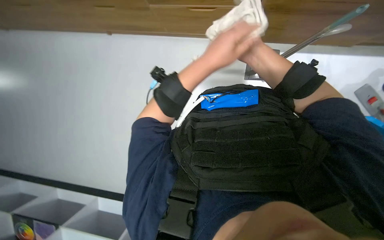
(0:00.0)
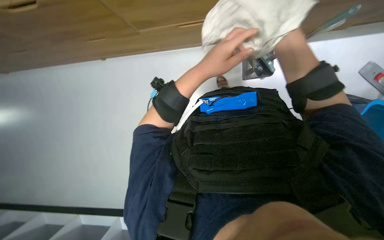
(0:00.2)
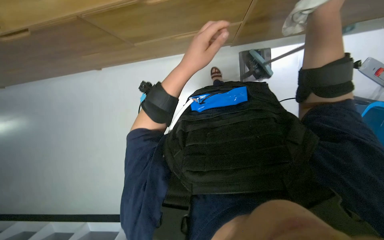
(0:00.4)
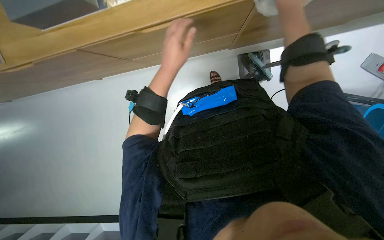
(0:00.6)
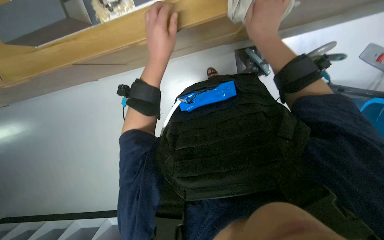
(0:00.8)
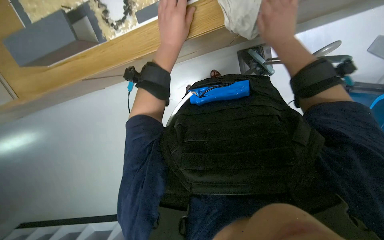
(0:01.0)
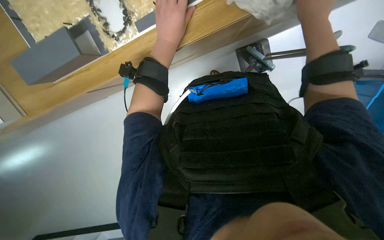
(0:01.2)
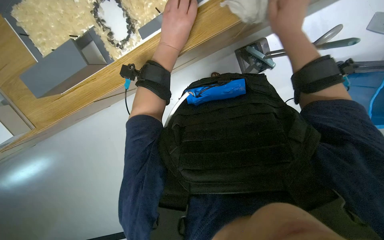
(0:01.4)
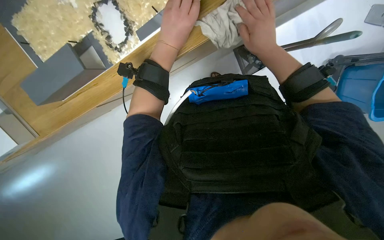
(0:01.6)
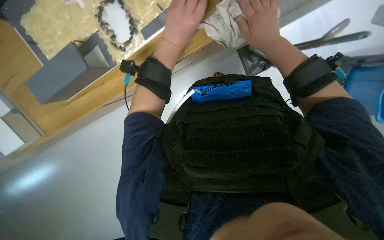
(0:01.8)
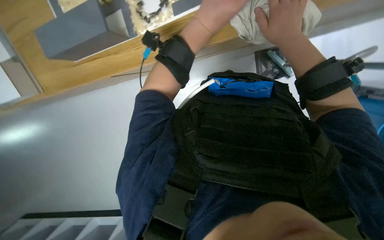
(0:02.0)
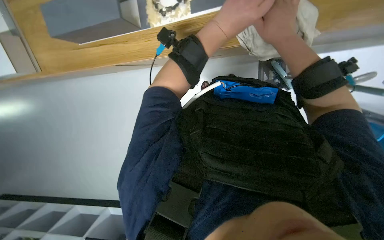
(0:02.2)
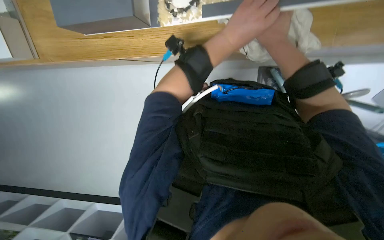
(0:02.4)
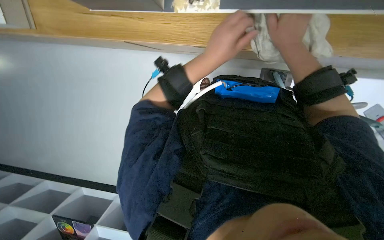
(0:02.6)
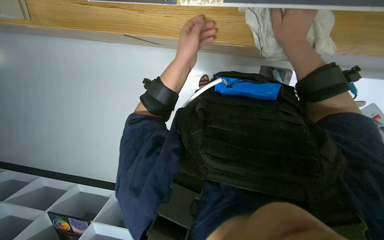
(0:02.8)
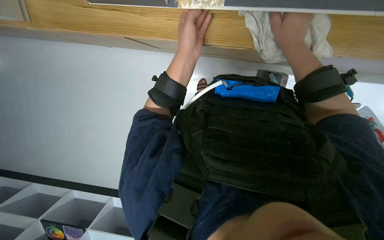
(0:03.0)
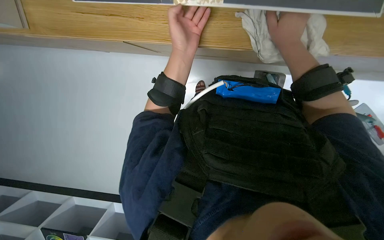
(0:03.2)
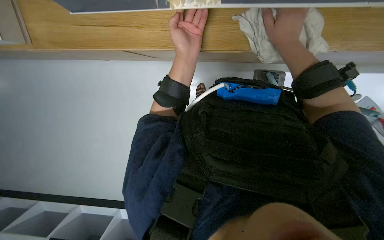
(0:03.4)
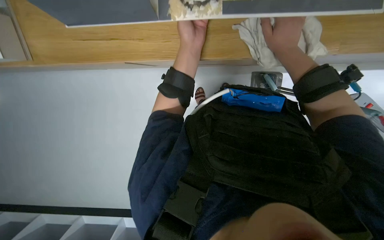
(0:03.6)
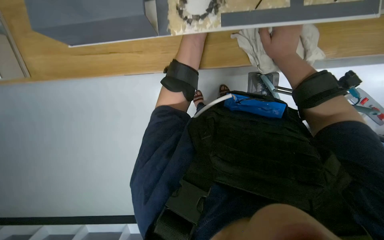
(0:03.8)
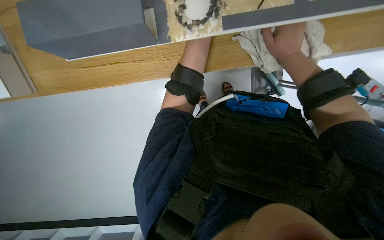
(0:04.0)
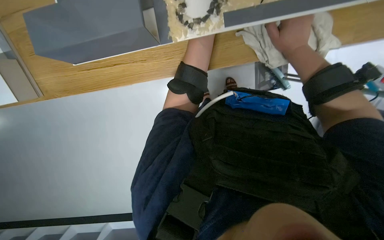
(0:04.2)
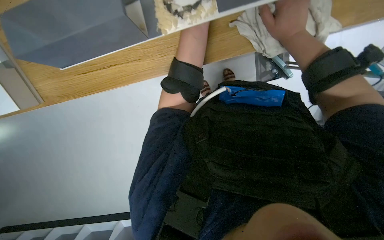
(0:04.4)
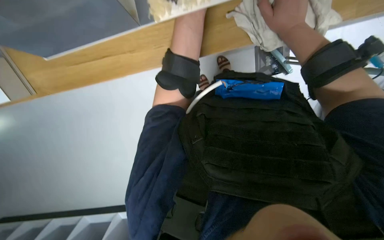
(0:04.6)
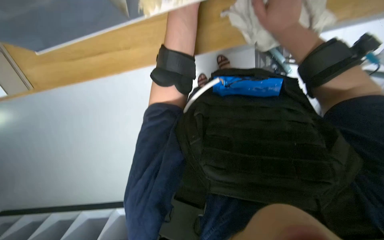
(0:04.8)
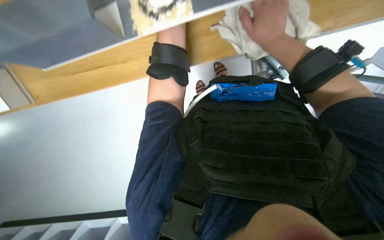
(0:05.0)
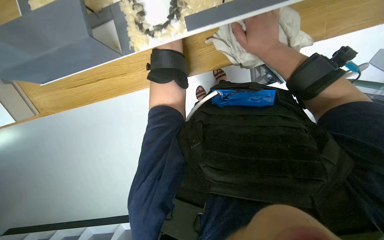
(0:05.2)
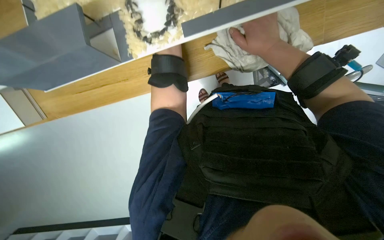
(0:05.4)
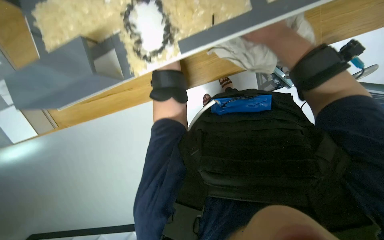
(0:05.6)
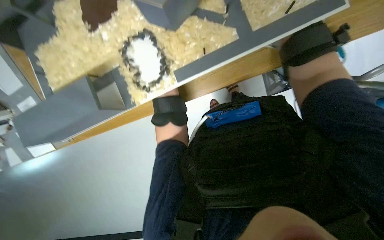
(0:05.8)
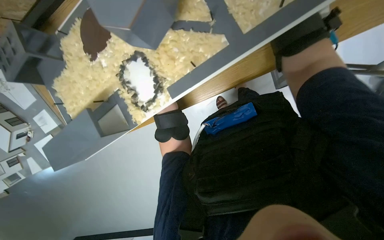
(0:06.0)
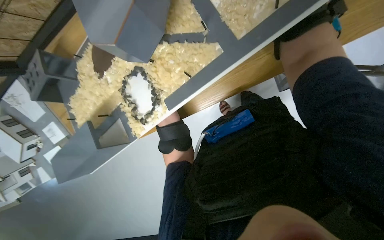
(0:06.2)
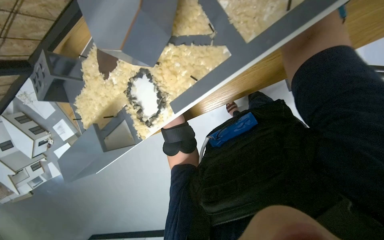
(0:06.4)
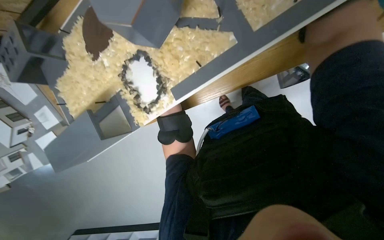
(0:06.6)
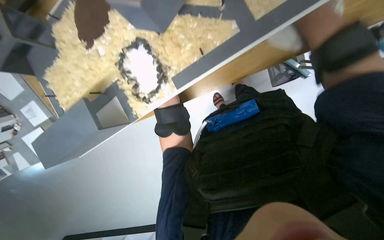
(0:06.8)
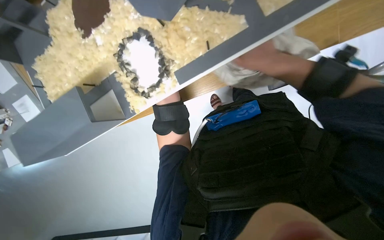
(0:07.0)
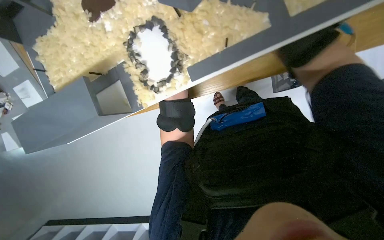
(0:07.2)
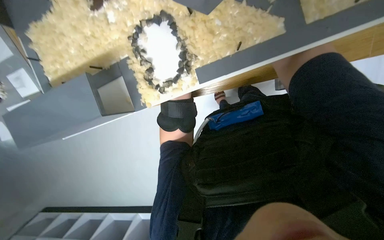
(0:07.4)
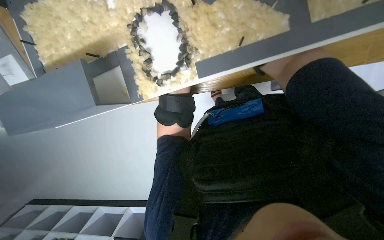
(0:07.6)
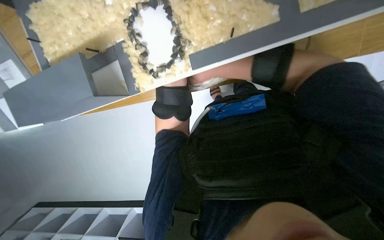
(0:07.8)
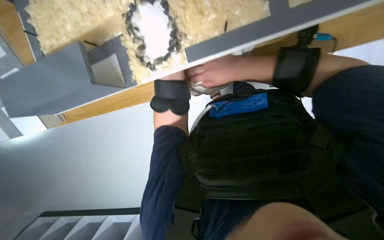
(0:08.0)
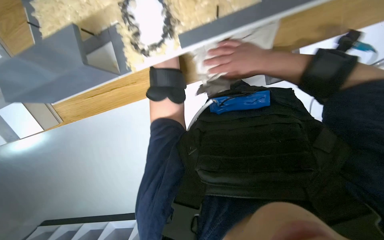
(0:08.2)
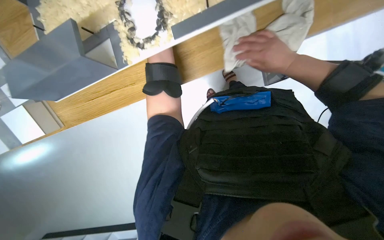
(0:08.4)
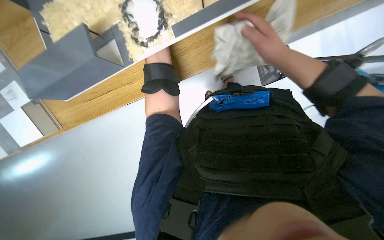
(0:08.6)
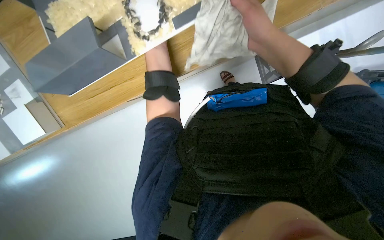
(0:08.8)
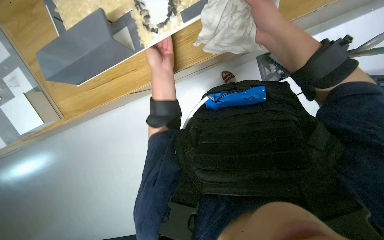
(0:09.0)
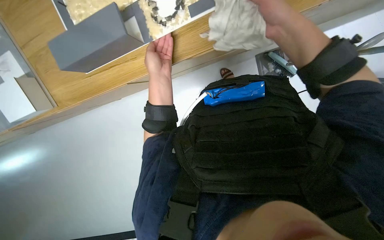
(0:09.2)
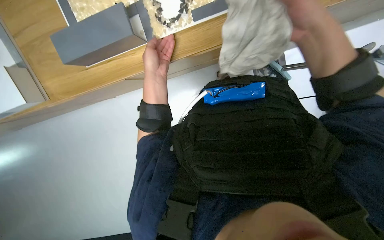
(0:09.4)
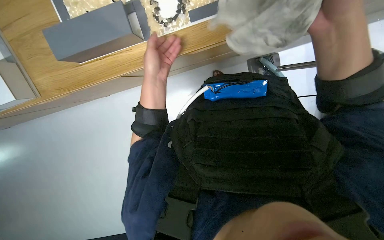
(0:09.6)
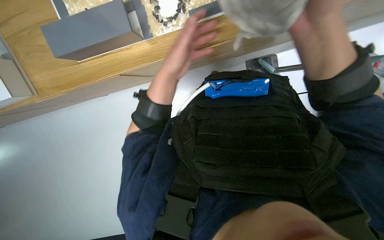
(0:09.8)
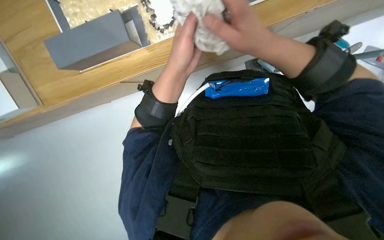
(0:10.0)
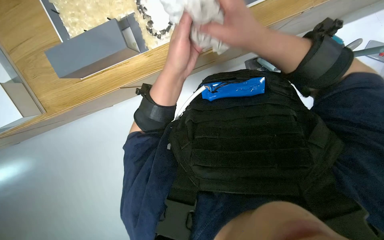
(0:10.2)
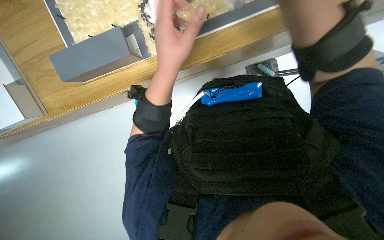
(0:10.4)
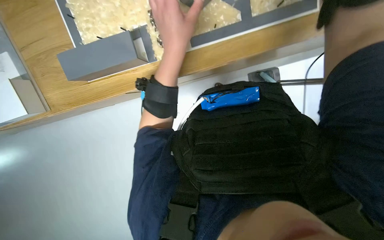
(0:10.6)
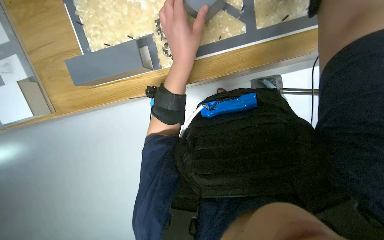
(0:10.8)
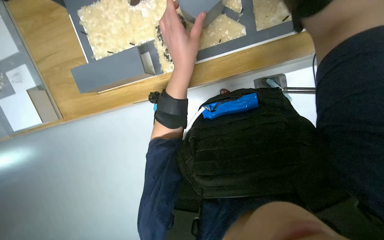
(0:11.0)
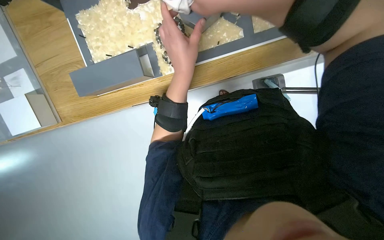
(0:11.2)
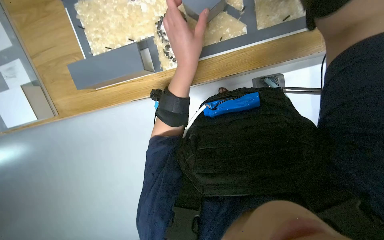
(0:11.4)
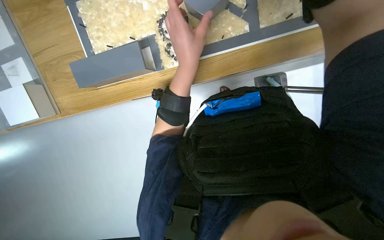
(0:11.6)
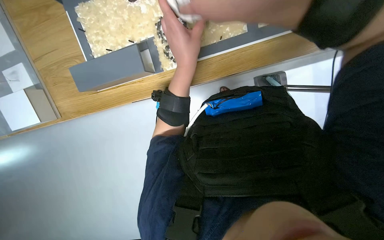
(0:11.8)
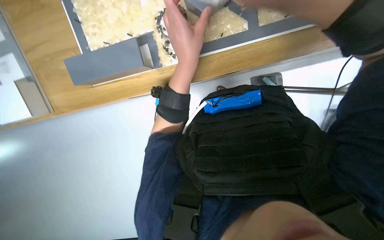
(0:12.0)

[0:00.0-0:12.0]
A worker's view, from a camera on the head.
Job: wiping surfaces.
The whole recording: Wiping display model and surface. The worker washes a cloth in a bucket and then uses it to wipe the display model and surrounding surface.
0:00.0 to 0:01.6: The right hand goes nearer and farther, some 15 cm each way, reversing 3 times.
0:01.6 to 0:03.0: The scene turns roughly 30 degrees clockwise in the picture.
0:07.6 to 0:09.0: The camera pitches upward, by approximately 10 degrees.
0:09.0 to 0:10.4: The left hand shifts about 15 cm nearer to the camera.

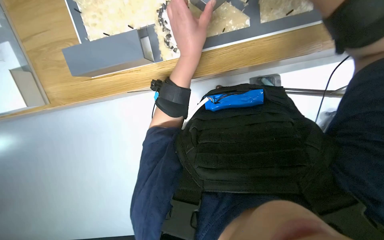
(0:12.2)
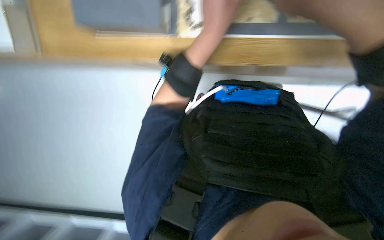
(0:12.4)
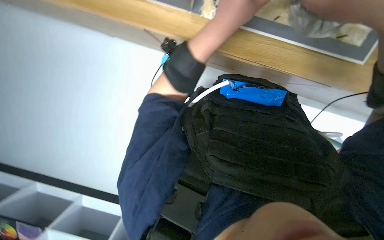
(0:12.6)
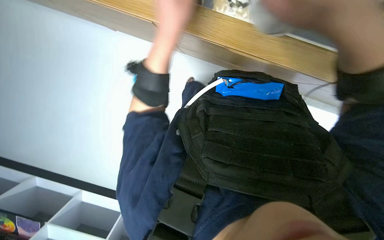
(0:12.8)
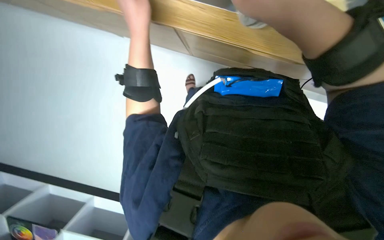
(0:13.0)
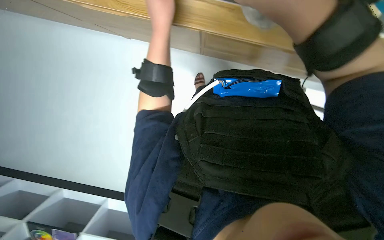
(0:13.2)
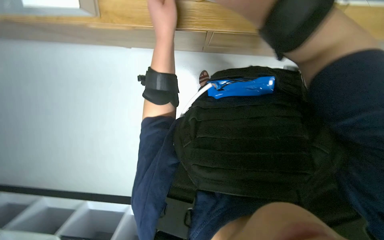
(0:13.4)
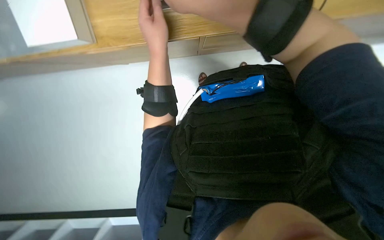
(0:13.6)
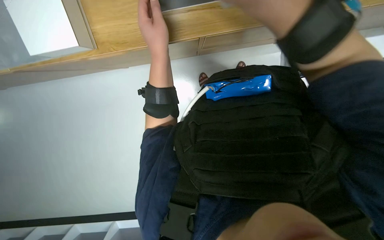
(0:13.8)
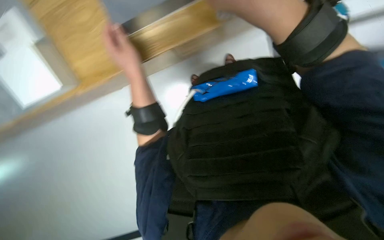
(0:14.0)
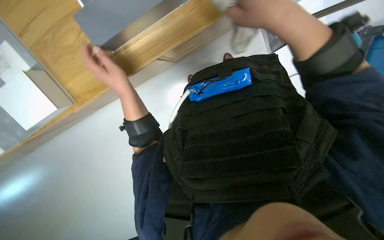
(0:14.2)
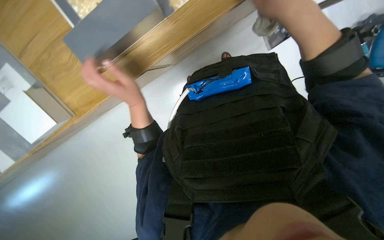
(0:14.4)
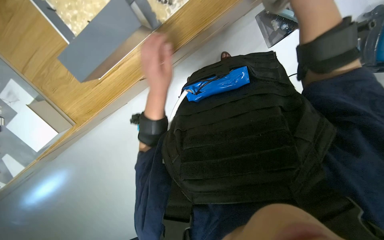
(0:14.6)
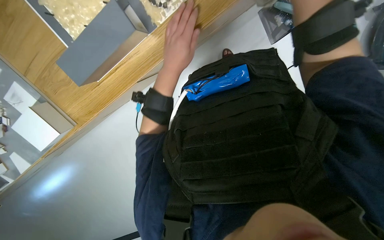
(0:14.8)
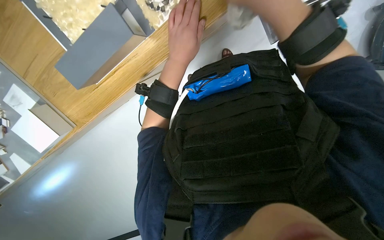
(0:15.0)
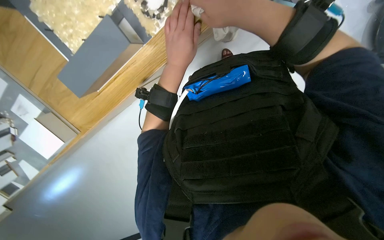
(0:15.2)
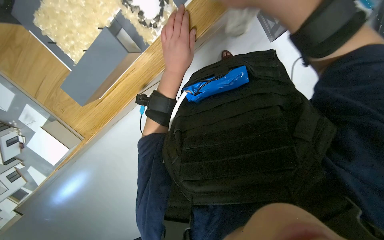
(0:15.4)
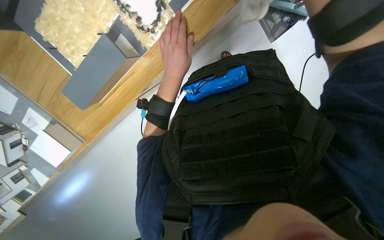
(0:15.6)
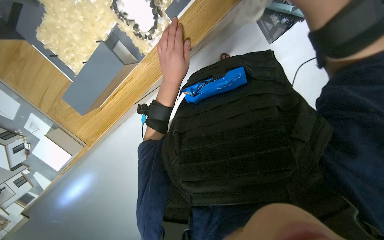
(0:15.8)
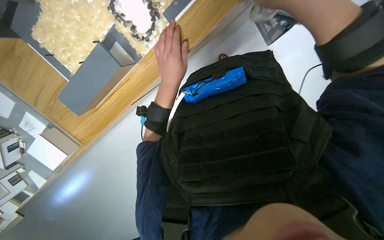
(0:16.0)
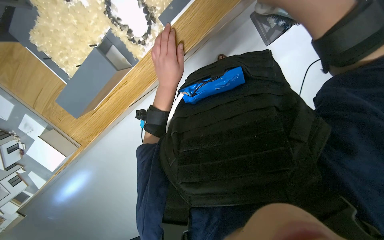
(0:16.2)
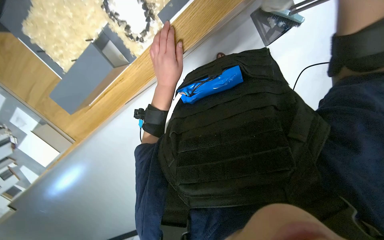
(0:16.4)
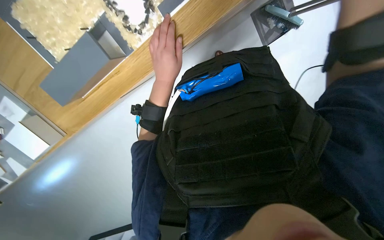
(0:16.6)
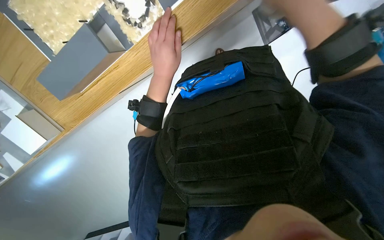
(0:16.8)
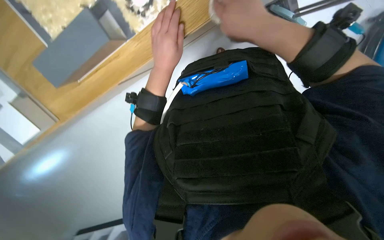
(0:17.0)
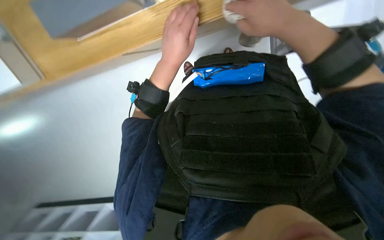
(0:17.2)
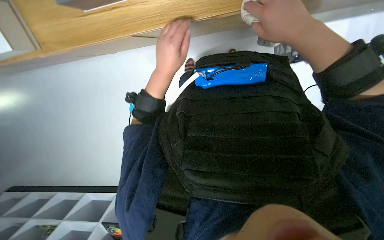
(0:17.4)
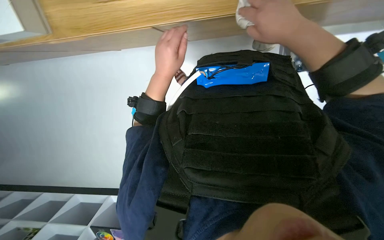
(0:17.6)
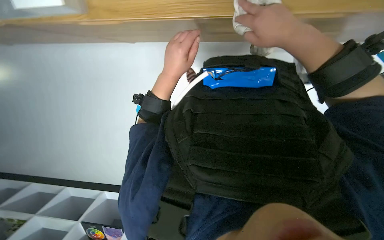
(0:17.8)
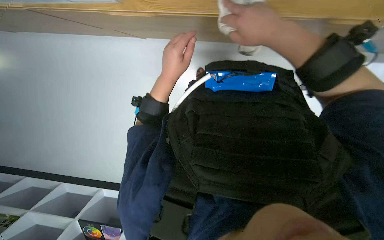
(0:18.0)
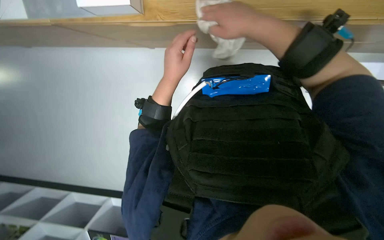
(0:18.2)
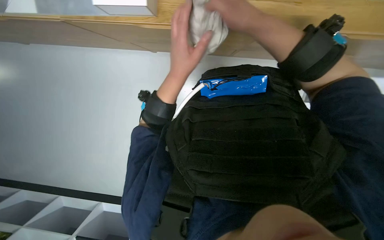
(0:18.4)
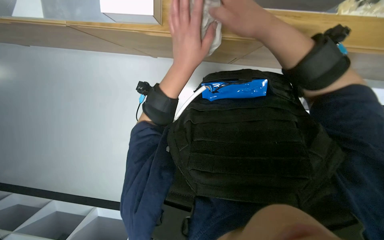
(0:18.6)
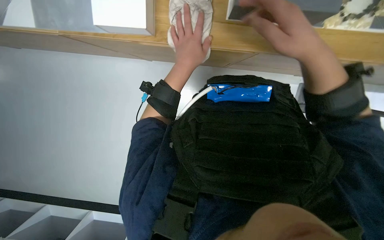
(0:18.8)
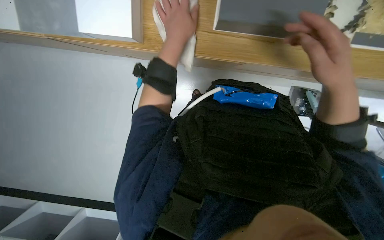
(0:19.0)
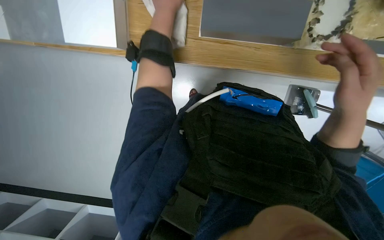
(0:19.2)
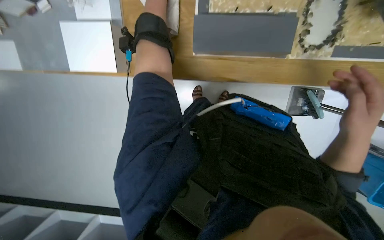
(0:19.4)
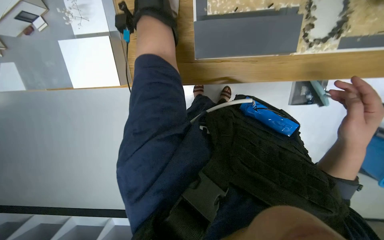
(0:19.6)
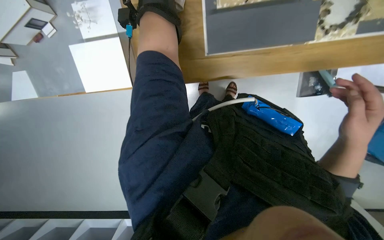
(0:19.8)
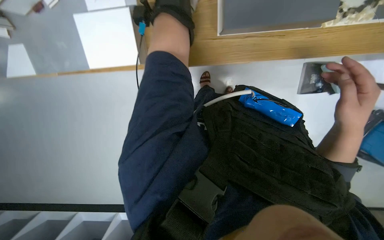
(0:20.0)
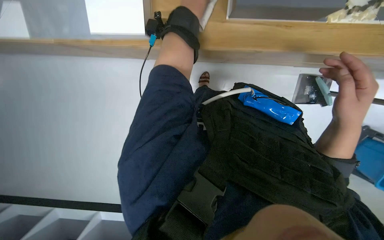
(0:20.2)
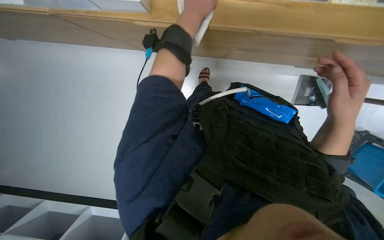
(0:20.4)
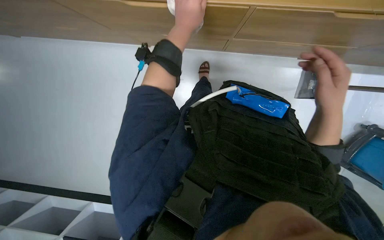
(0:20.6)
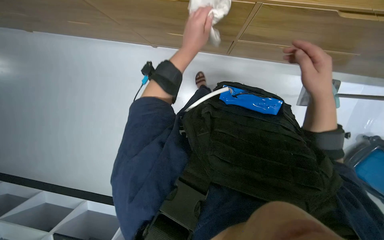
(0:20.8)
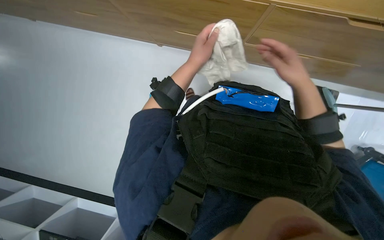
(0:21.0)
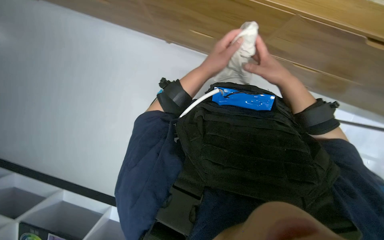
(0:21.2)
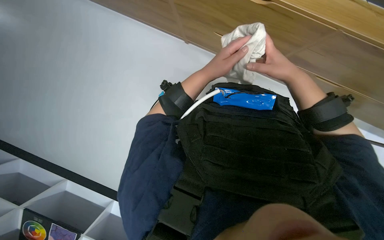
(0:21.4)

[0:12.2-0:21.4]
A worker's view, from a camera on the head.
Job: wiping surfaces.
The whole recording: Wiping display model and surface. The worker washes a cloth in a bucket and then uses it to wipe the display model and surrounding surface.
0:12.2 to 0:13.8: The left hand travels to the left by approximately 10 cm.
0:13.8 to 0:15.2: The view tips upward by approximately 10 degrees. The scene rotates counterclockwise by about 25 degrees. The left hand goes approximately 15 cm to the right.
0:18.4 to 0:19.8: The right hand heads down the picture, covering roughly 25 cm.
0:19.8 to 0:21.4: The right hand goes some 10 cm to the left.
